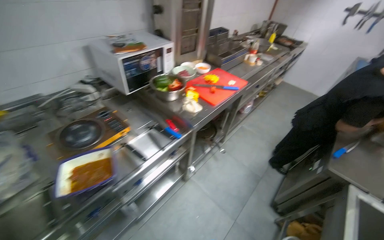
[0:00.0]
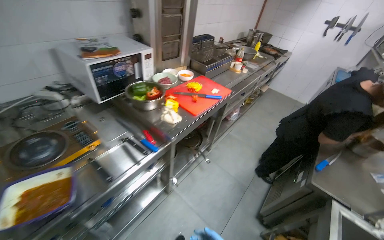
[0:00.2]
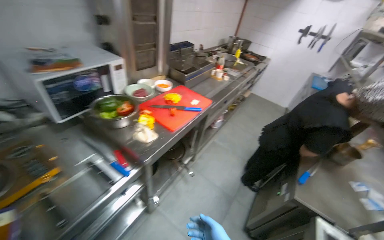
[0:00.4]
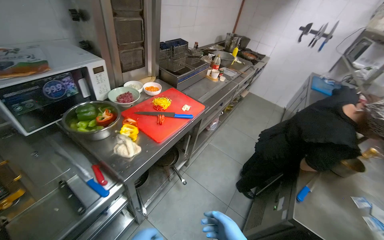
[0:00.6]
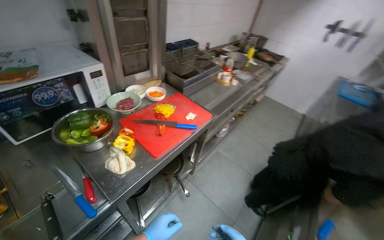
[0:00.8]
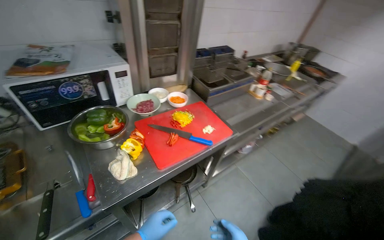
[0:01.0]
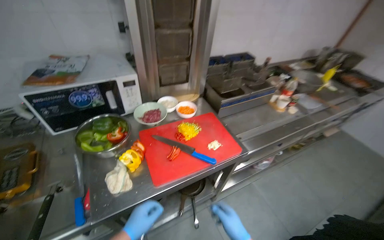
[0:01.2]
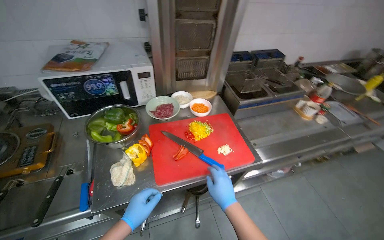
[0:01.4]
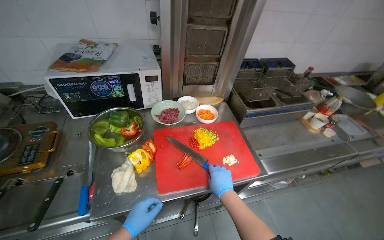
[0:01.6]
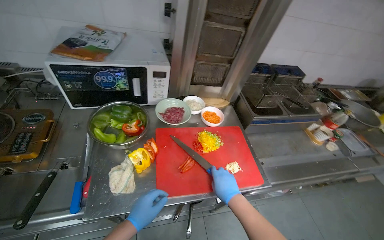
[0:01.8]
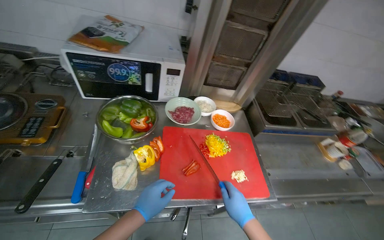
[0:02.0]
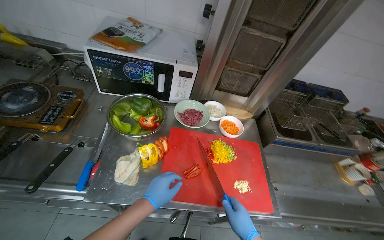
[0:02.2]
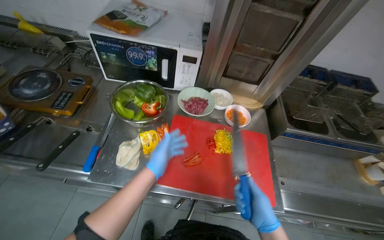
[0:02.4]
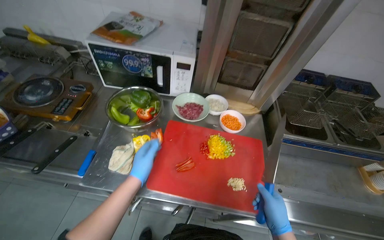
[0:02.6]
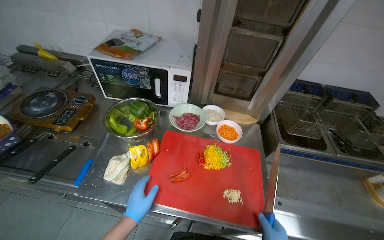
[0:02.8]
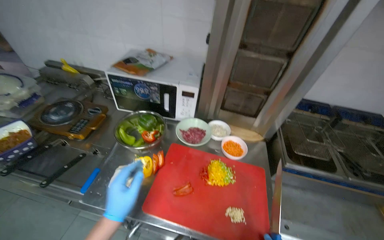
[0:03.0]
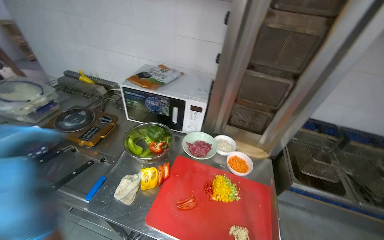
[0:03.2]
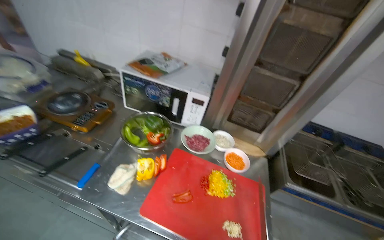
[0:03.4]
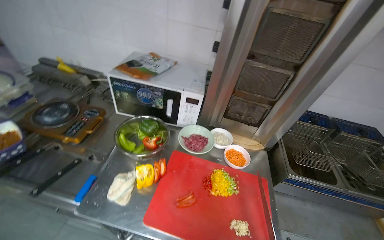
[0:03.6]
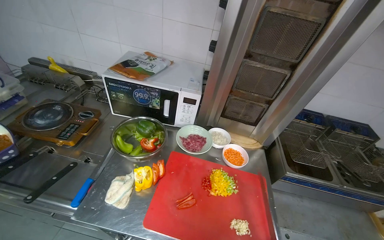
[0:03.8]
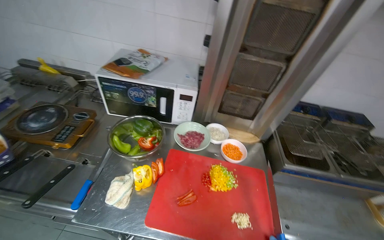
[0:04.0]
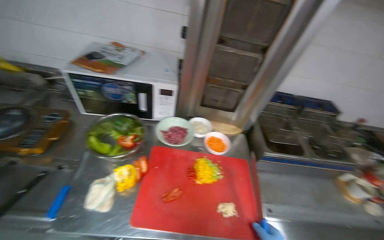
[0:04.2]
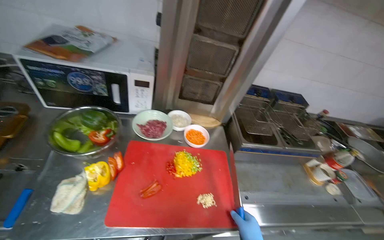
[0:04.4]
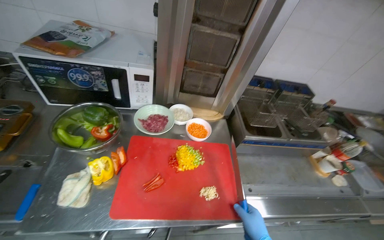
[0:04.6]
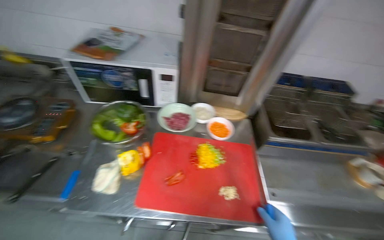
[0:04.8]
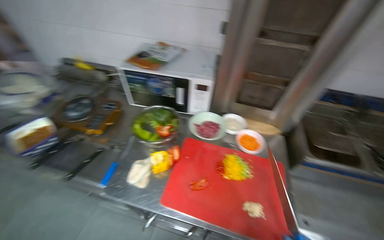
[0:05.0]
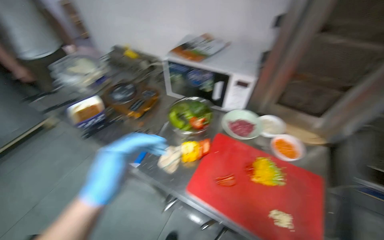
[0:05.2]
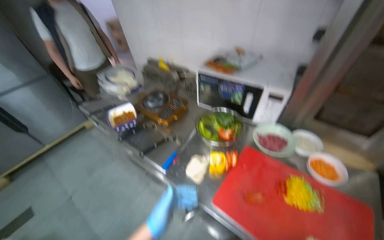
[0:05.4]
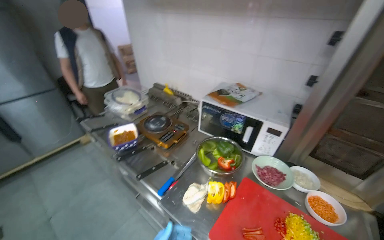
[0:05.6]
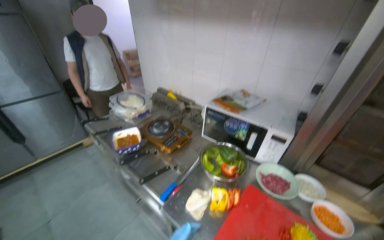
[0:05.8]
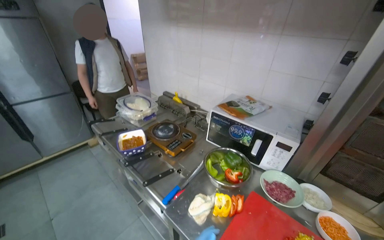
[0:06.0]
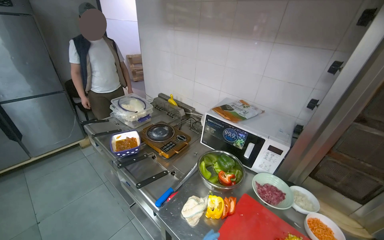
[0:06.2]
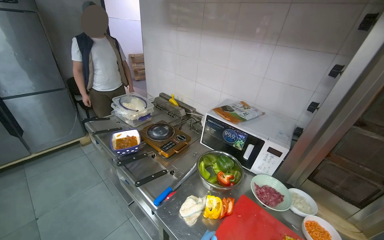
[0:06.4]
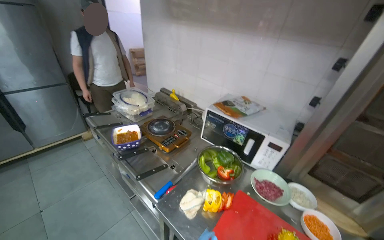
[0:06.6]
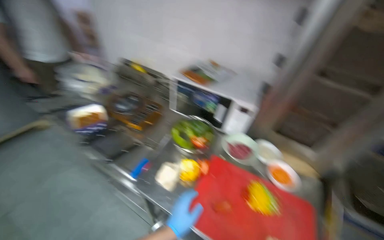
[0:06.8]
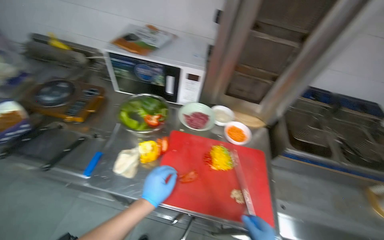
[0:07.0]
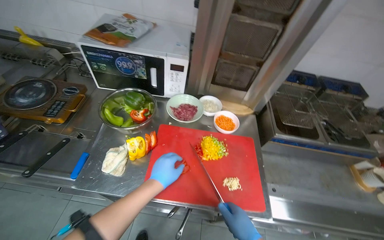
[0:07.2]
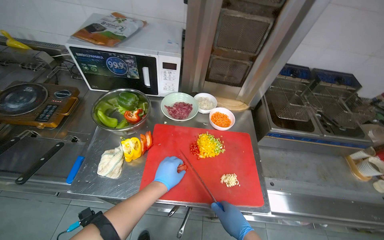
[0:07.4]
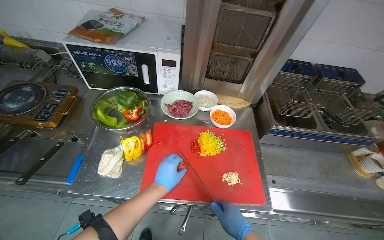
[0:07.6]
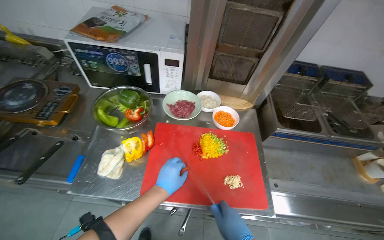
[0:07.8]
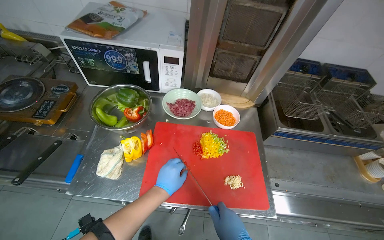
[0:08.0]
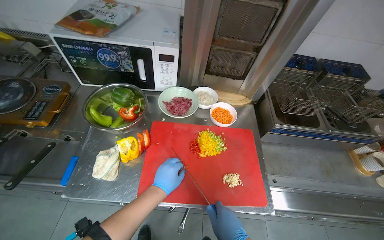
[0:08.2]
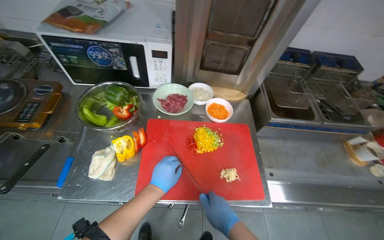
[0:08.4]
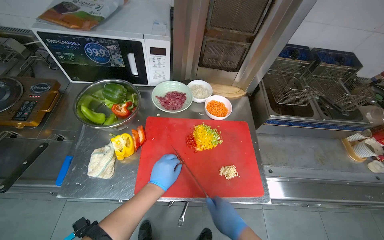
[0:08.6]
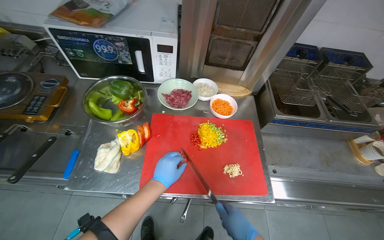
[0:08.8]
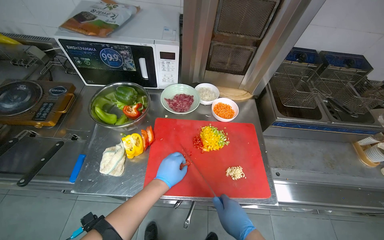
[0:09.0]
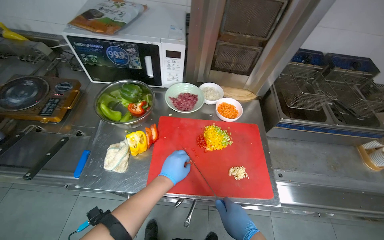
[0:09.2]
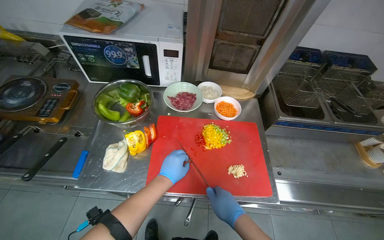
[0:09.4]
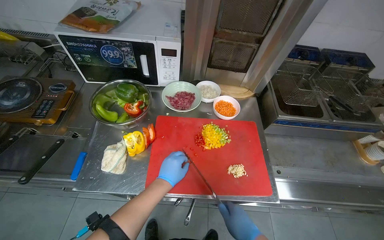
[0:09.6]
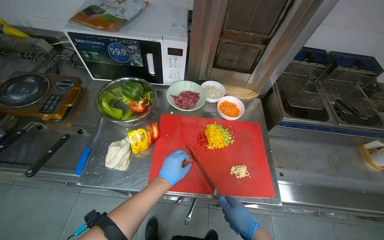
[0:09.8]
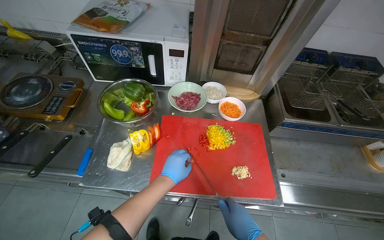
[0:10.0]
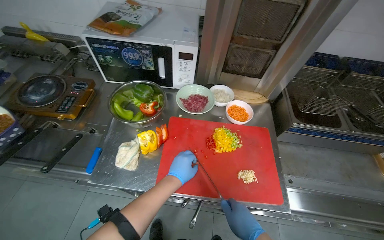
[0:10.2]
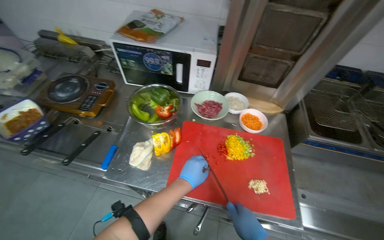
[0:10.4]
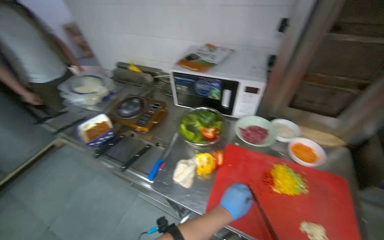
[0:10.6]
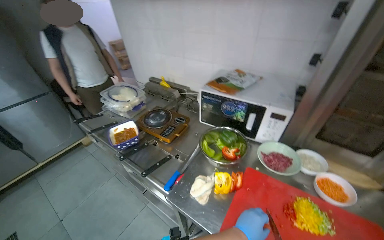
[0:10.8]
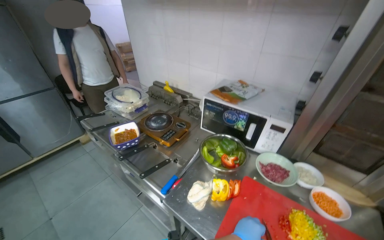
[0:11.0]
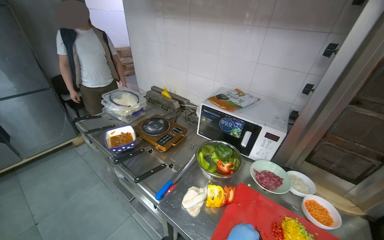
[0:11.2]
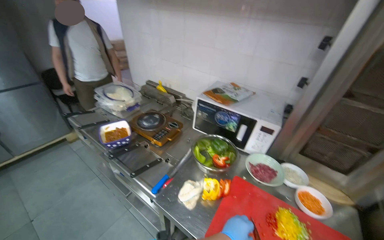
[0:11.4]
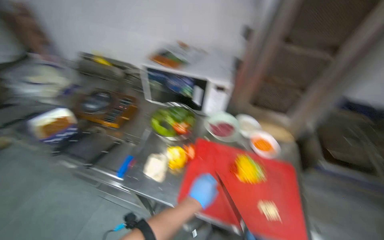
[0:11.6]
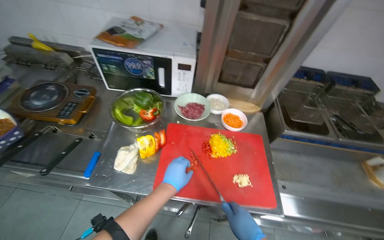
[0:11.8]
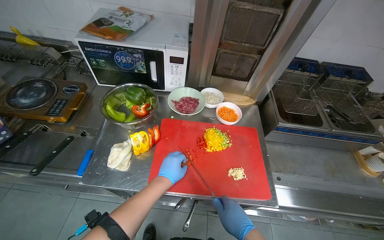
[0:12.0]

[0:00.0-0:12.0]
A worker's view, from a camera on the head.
Job: preparing food.
The whole recording: Slicing peppers on cutting board. The worker slices various colored peppers on a red cutting board.
0:00.0 to 0:01.6: The camera is carried some 80 cm. The head rotates roughly 35 degrees to the left.
0:01.6 to 0:03.0: The head rotates some 30 degrees to the left.
0:03.0 to 0:04.4: The view swings approximately 15 degrees to the right.
0:04.4 to 0:06.0: The wearer's head swings about 50 degrees to the left. The wearer looks roughly 15 degrees further upward.
0:06.0 to 0:07.6: The wearer looks about 35 degrees further to the right. The view tilts about 25 degrees downward.

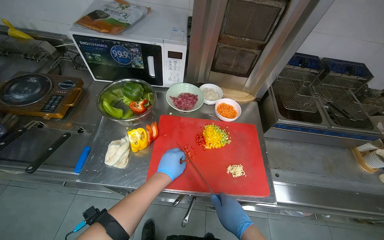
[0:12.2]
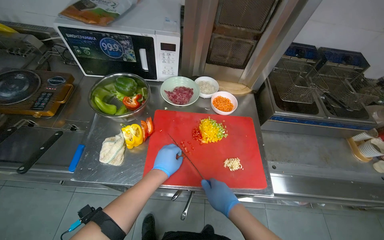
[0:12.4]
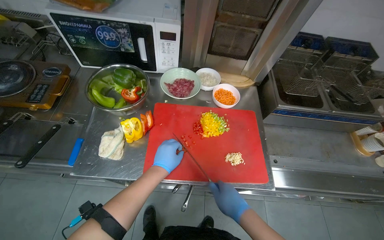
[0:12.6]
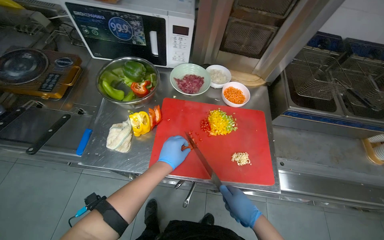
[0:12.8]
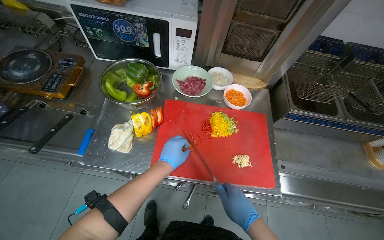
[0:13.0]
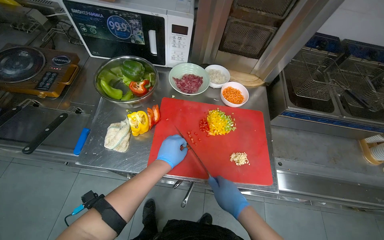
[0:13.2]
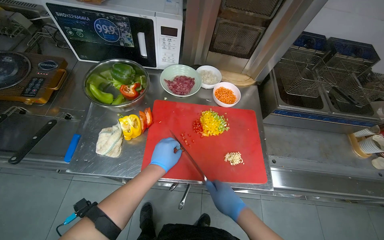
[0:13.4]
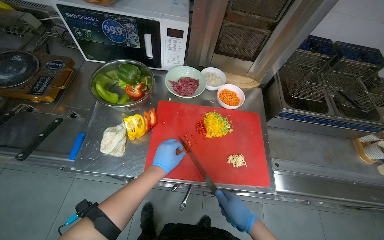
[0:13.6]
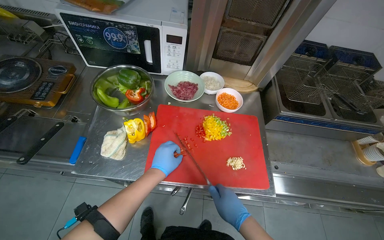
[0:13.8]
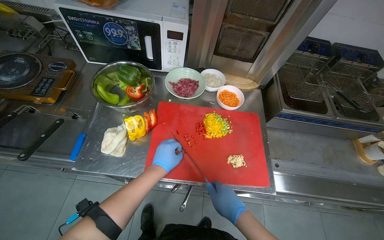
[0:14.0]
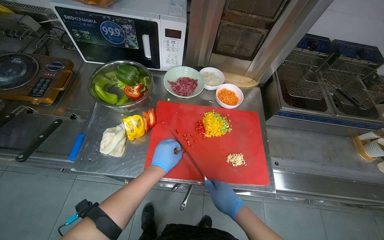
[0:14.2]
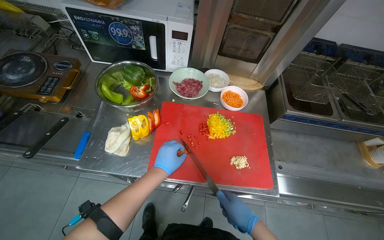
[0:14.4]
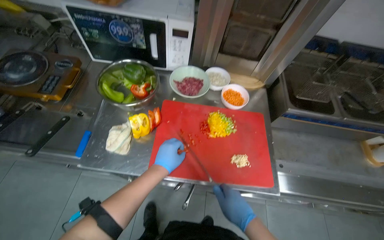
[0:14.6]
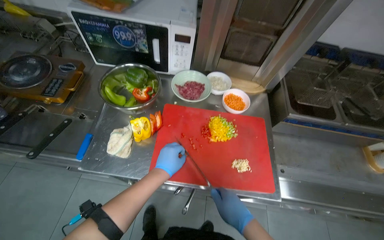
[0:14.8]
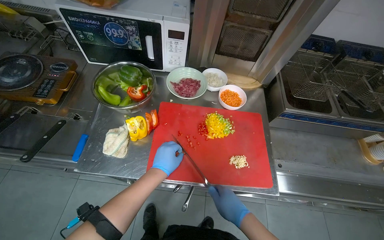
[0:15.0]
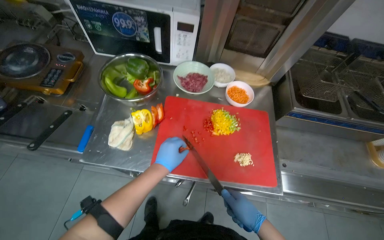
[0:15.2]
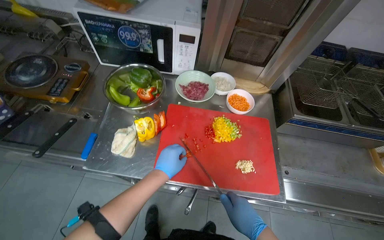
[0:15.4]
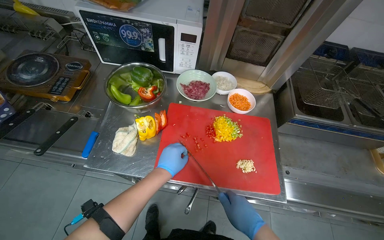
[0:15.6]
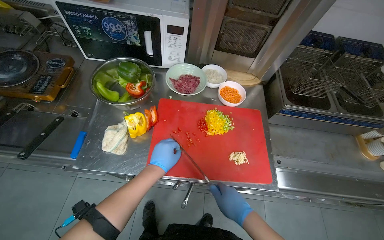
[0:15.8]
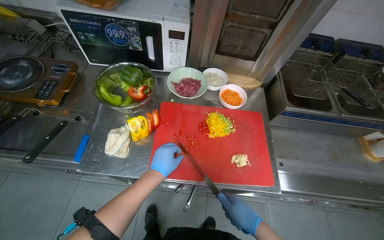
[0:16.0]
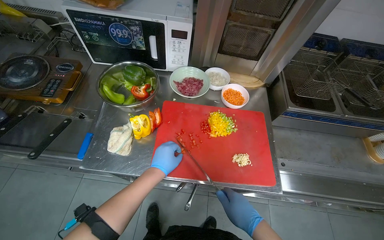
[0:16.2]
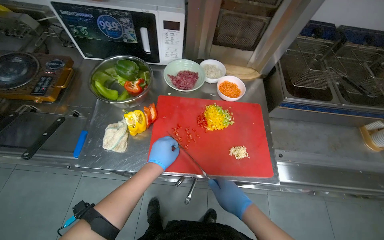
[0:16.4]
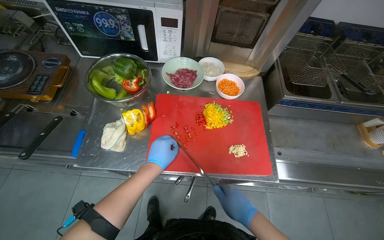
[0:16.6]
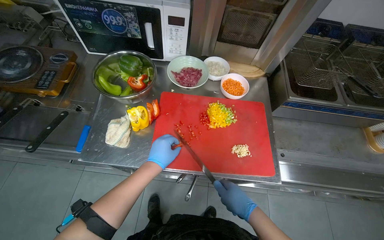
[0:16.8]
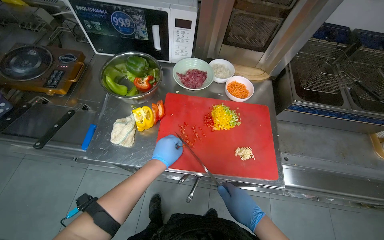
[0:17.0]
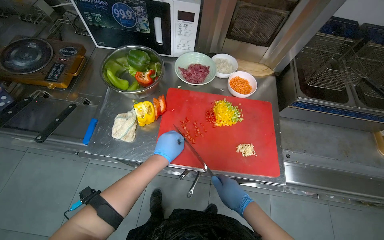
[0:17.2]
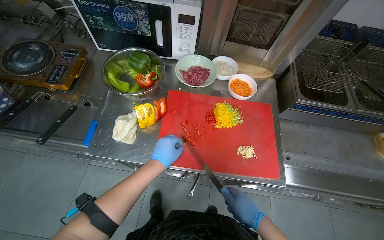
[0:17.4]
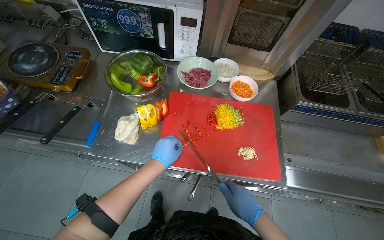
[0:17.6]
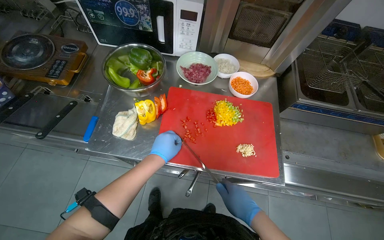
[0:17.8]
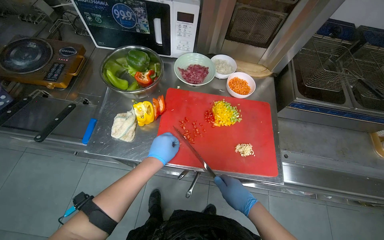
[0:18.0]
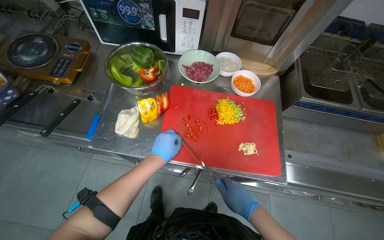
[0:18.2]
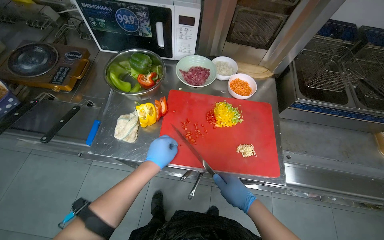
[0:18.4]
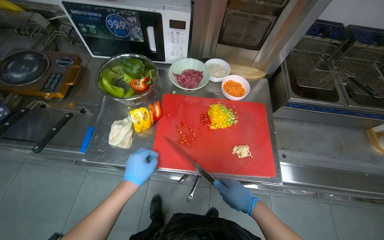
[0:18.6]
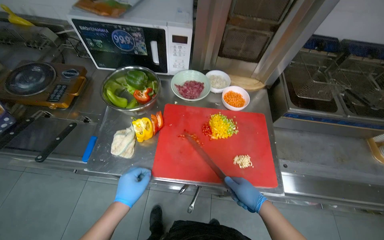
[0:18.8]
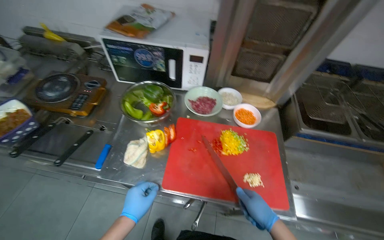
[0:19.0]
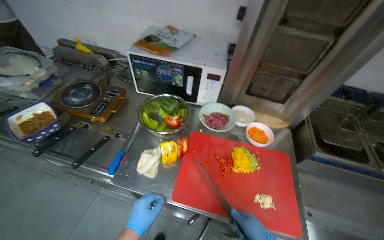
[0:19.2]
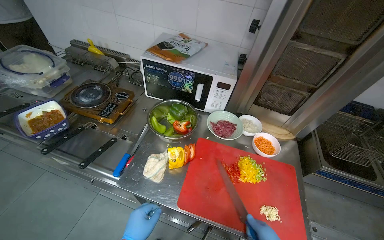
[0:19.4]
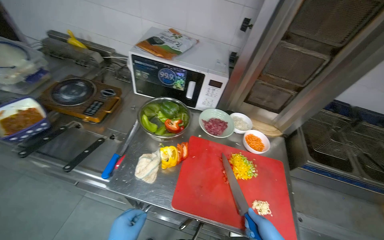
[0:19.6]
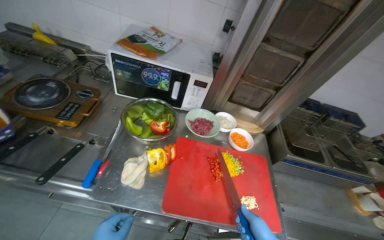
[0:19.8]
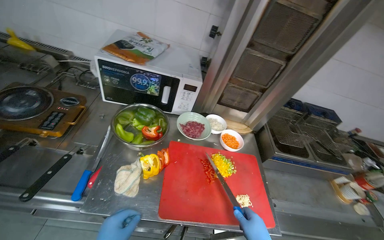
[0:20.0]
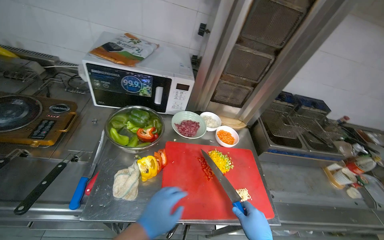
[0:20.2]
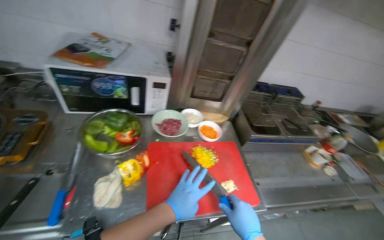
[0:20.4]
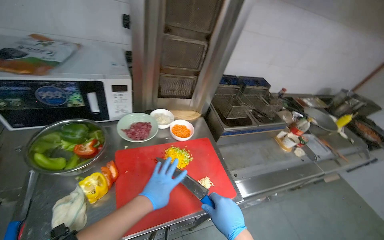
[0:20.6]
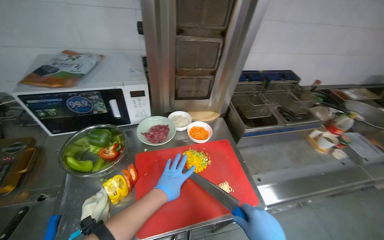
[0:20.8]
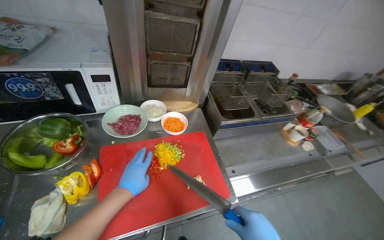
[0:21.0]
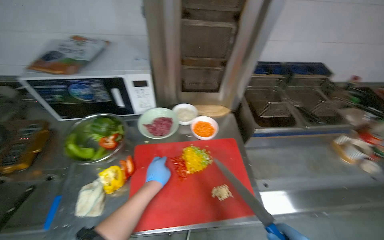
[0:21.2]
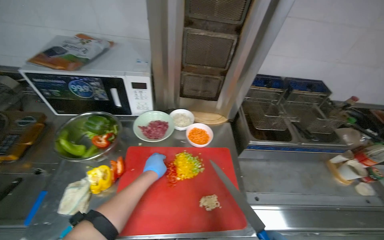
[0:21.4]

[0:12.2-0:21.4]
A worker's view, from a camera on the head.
Job: preparing food.
The whole recording: Slicing peppers on cutting board. The worker slices various colored peppers on a red cutting board.
0:12.2 to 0:18.4: The hands make small movements and keep their place.
0:18.4 to 0:19.8: The view tilts roughly 15 degrees upward.
